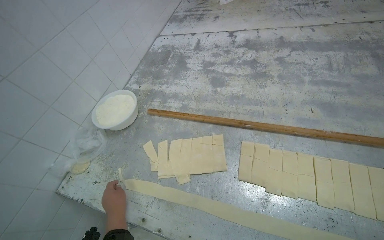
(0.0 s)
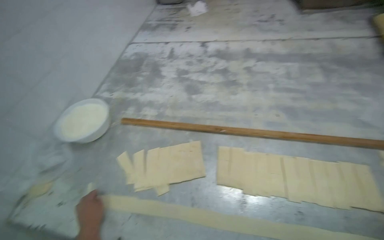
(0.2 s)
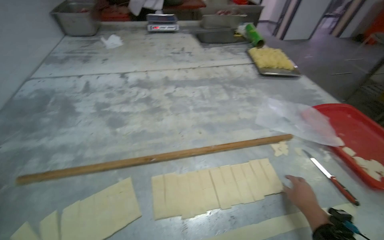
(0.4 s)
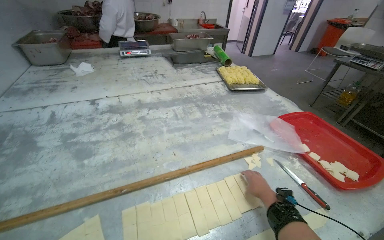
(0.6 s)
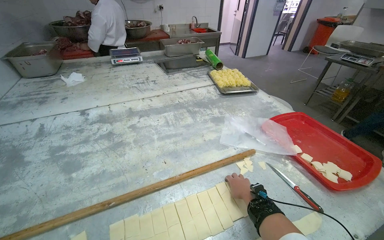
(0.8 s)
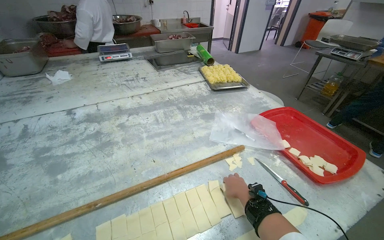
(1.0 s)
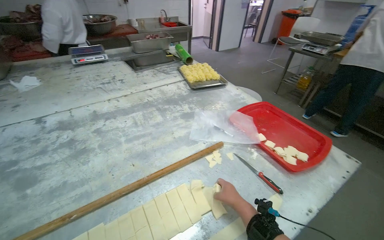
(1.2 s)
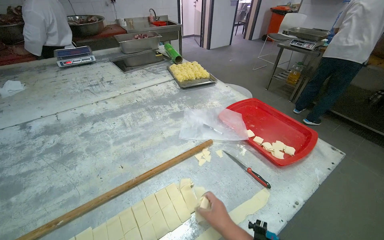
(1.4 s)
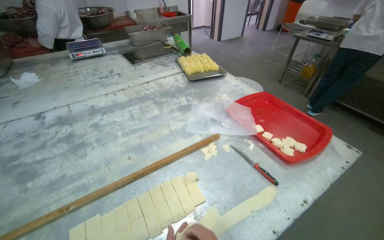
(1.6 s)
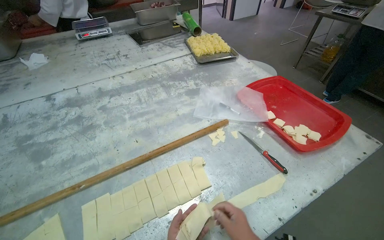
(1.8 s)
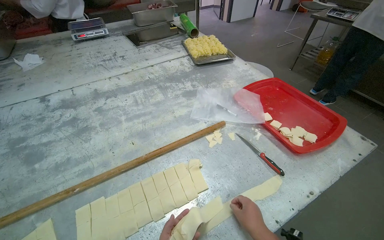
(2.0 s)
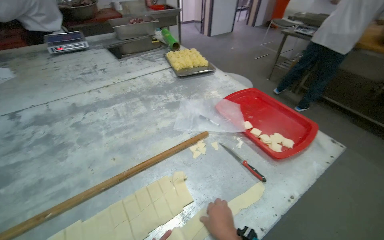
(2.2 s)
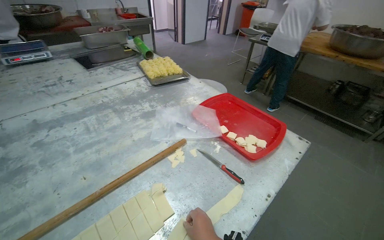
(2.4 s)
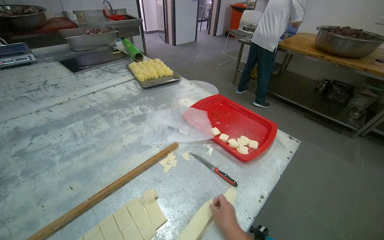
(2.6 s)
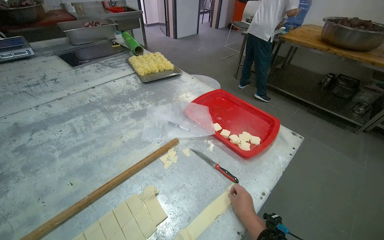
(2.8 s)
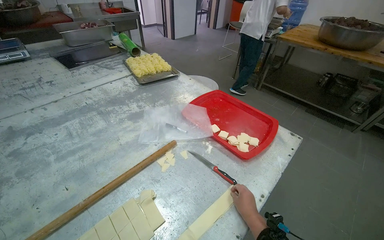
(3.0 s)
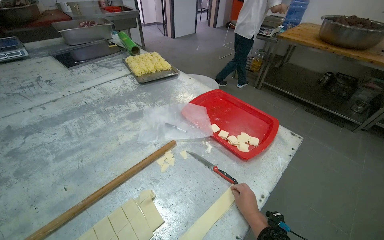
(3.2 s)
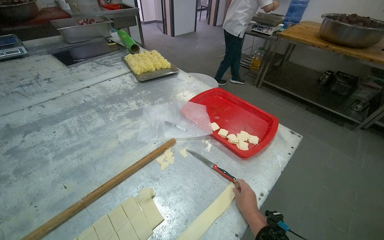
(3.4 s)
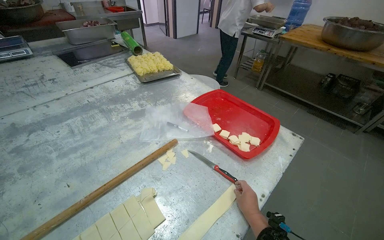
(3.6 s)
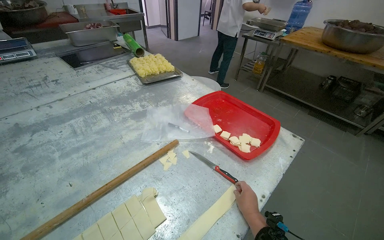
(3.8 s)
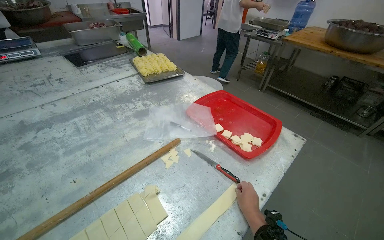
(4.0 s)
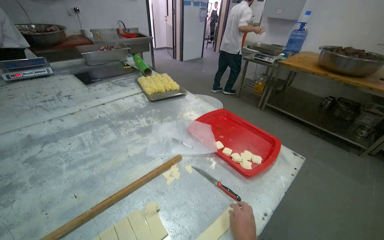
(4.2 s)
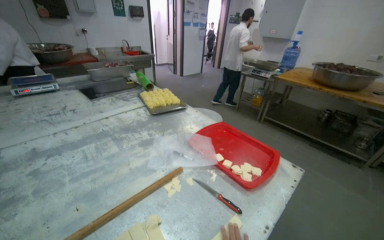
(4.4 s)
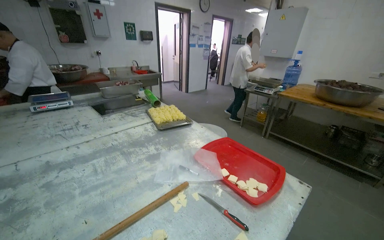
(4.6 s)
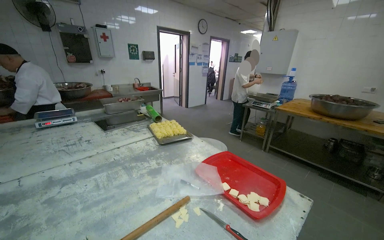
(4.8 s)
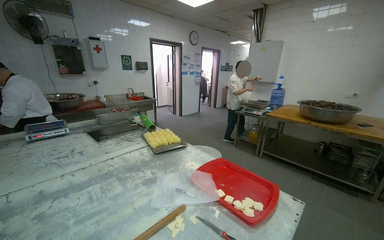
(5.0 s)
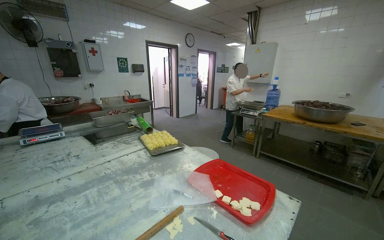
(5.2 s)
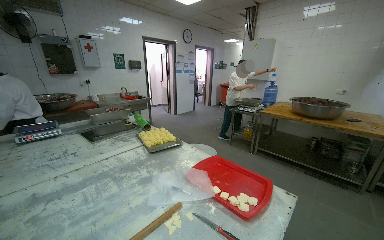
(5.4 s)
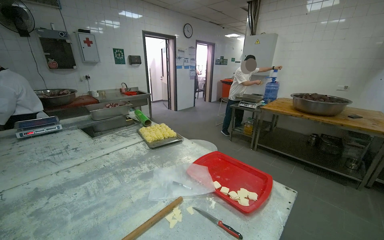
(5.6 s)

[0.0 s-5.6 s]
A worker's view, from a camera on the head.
Job: preparing food.
The whole recording: Cutting dough into strips. The worker uses a knife to cut a long strip of dough into smaller strips.
0.0 to 1.4 s: The head rotates approximately 55 degrees to the right. The view tilts roughly 15 degrees upward.
4.2 to 5.6 s: The camera pitches upward, by about 15 degrees.

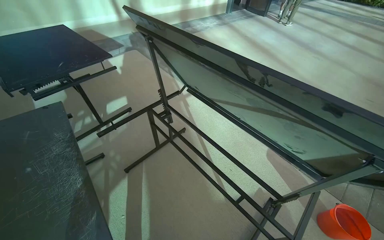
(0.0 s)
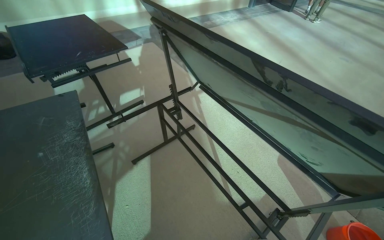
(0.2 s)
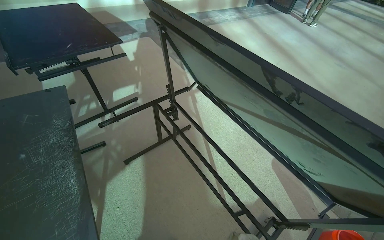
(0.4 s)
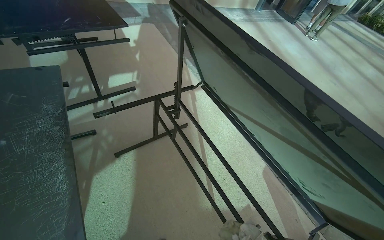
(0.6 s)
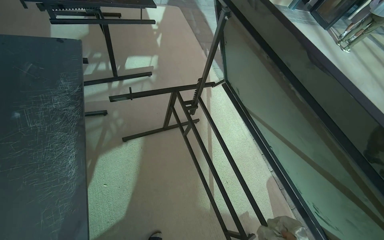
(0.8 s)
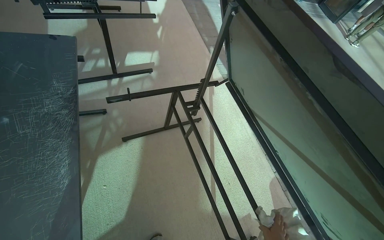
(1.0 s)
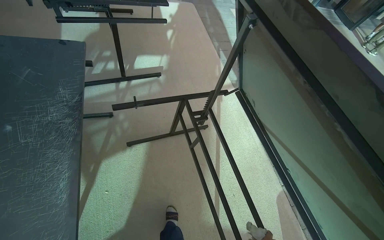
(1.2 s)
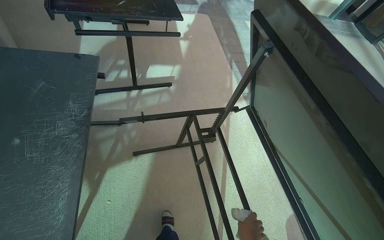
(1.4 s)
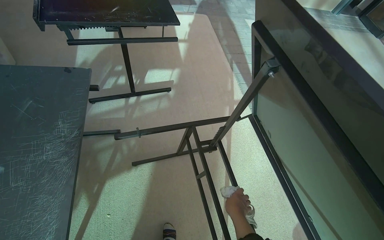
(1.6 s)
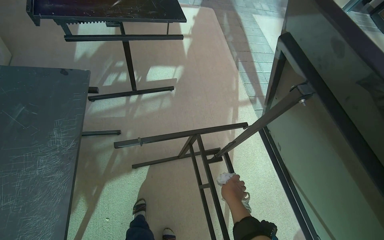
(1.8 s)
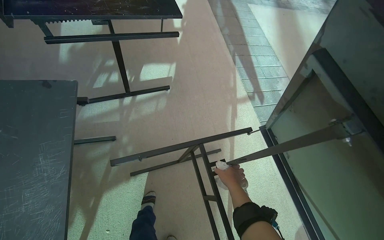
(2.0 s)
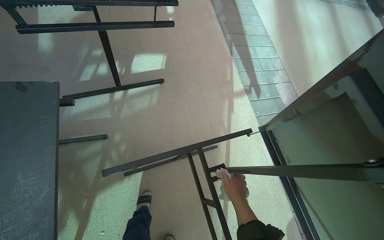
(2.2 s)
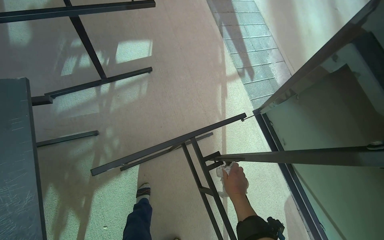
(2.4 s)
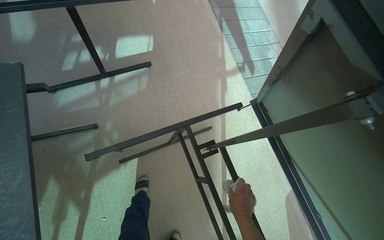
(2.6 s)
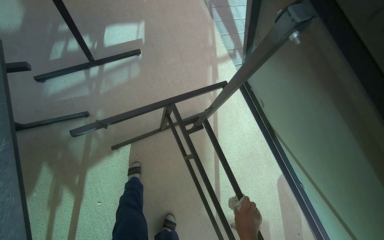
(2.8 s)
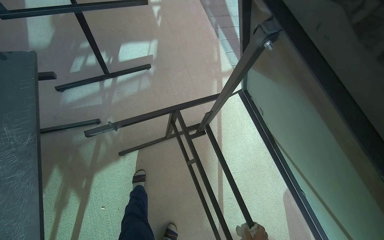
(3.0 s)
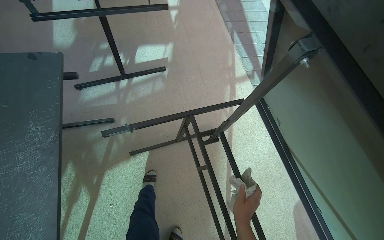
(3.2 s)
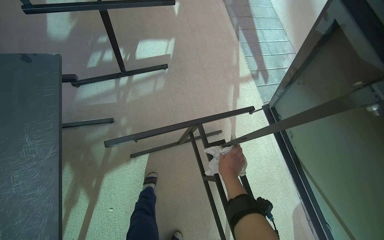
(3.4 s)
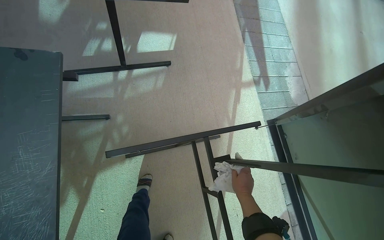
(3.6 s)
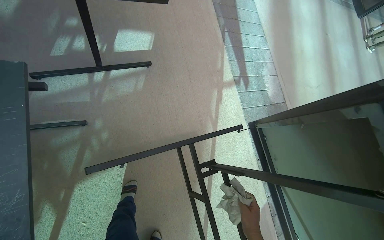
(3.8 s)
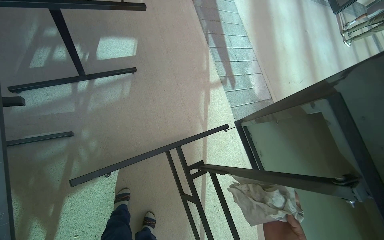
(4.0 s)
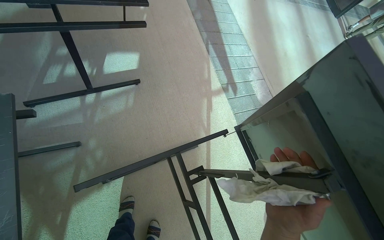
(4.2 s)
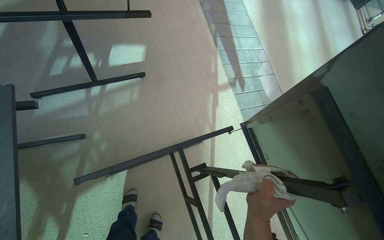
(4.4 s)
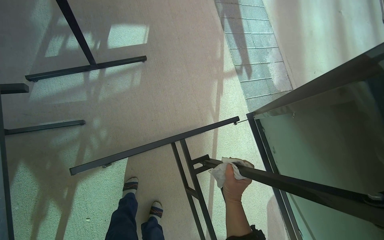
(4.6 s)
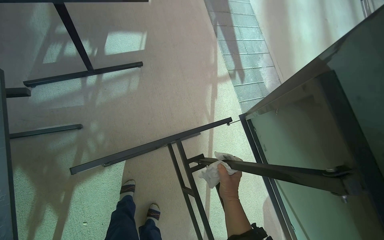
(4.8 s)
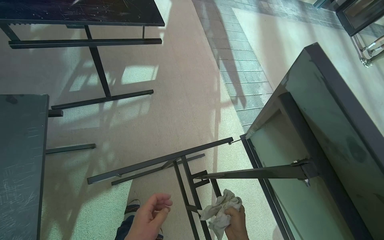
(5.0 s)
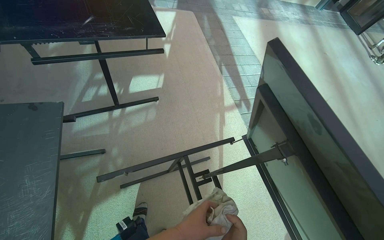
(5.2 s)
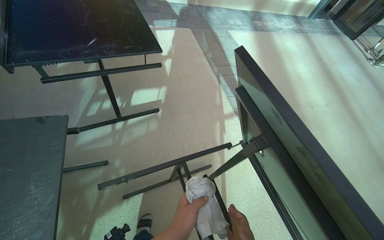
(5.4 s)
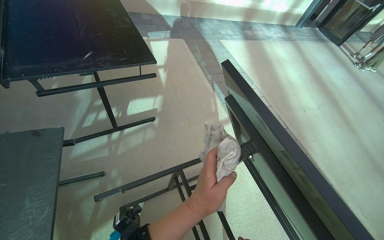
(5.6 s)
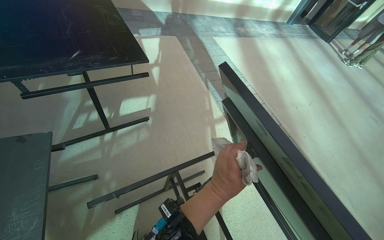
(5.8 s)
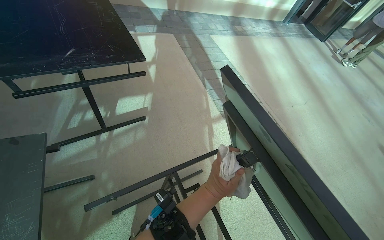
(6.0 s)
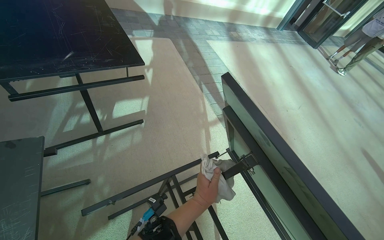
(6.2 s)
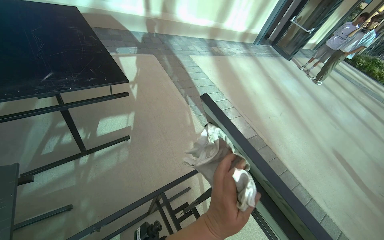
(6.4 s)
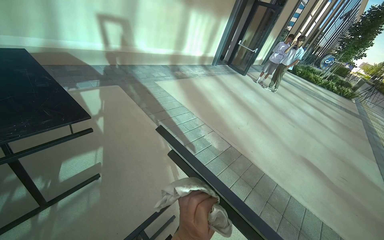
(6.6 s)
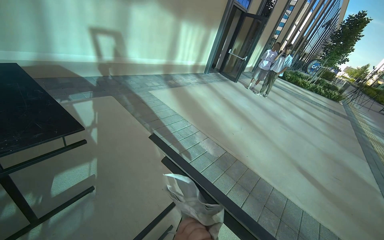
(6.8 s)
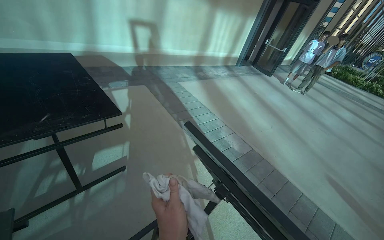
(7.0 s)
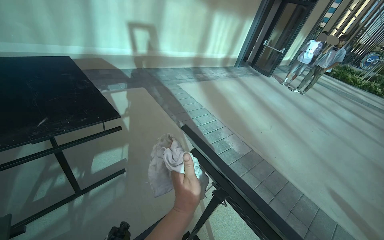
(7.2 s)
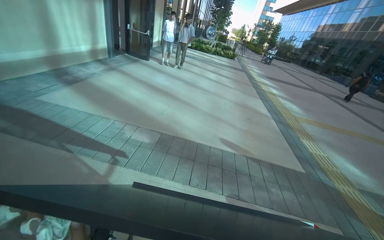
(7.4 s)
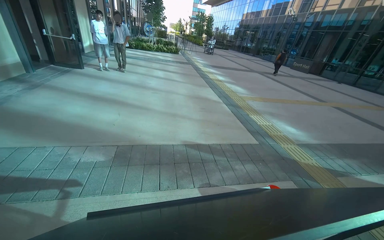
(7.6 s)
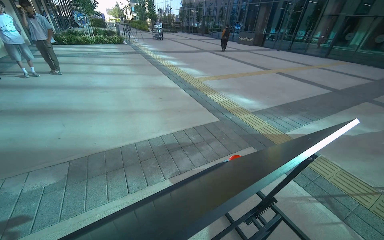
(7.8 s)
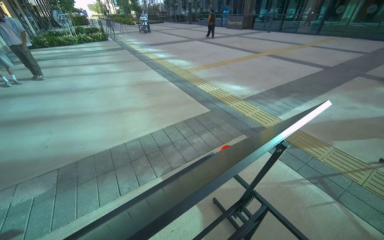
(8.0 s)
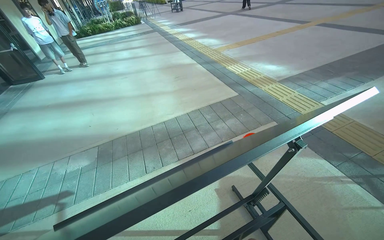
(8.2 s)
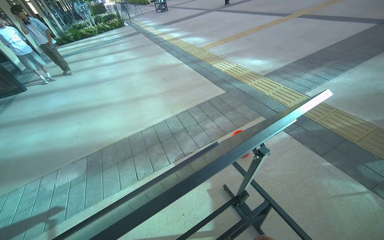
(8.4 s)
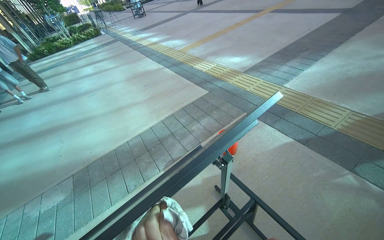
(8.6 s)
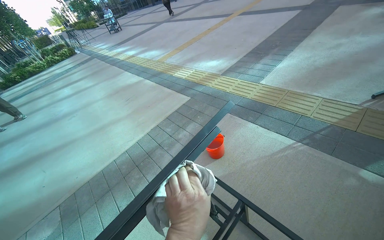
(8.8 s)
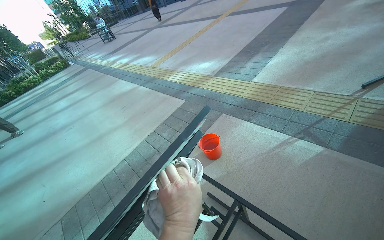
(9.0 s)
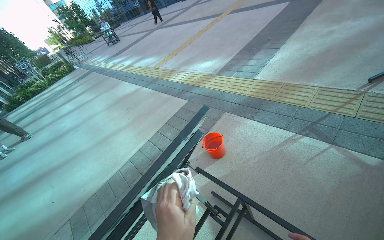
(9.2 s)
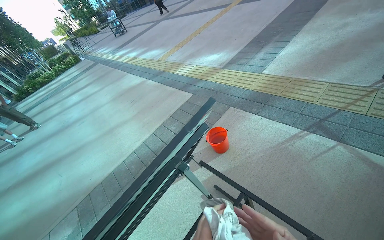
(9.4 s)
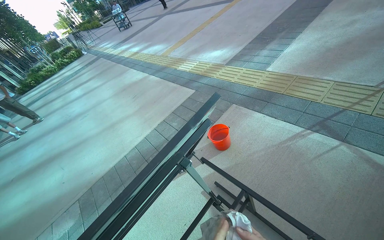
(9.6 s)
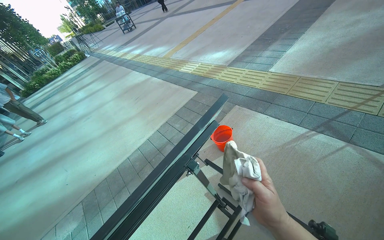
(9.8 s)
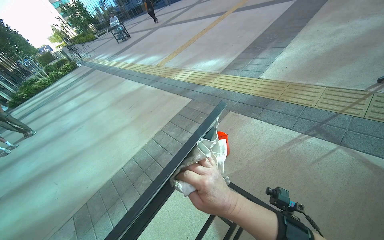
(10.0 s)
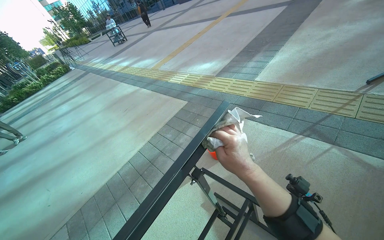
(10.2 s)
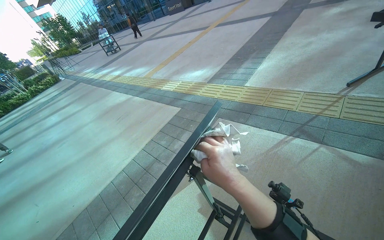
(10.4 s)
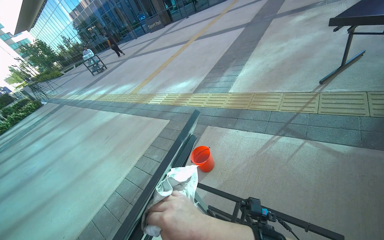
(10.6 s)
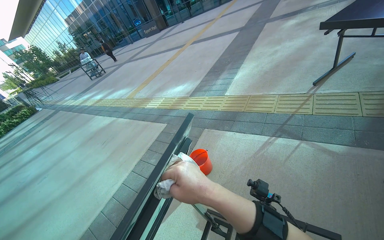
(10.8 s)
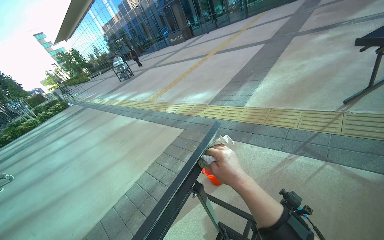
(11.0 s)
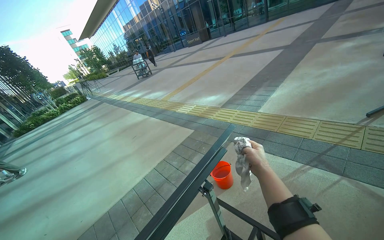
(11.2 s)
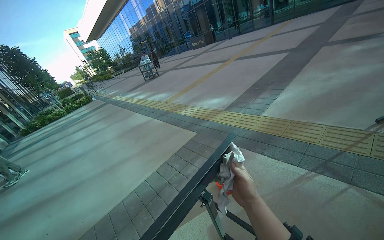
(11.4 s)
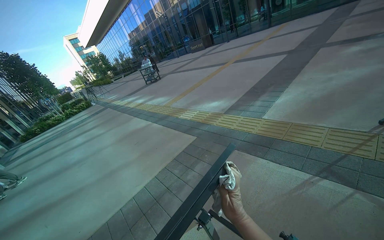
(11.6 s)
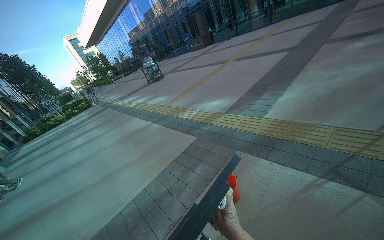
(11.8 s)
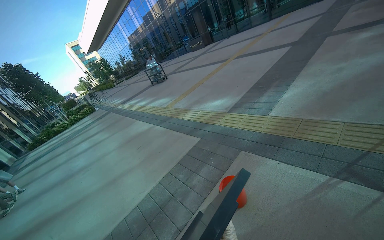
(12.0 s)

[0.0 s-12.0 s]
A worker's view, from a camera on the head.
Job: wiping surfaces.
The whole recording: Wiping underside of outdoor table. The worker wipes the frame and legs of an outdoor table with a white cloth.
0.0 to 1.6 s: The head travels approximately 50 cm. Everything in view rotates approximately 30 degrees clockwise.
4.4 to 6.0 s: The camera pitches upward, by some 15 degrees.
6.0 to 7.6 s: The head rotates about 75 degrees to the right.
7.6 to 9.0 s: The head travels about 70 cm. Everything in view rotates roughly 45 degrees counterclockwise.
10.4 to 12.0 s: The right hand travels farther from the camera and back again, roughly 10 cm each way.

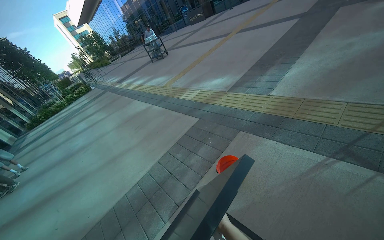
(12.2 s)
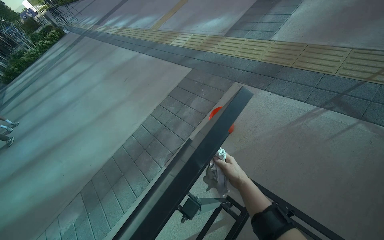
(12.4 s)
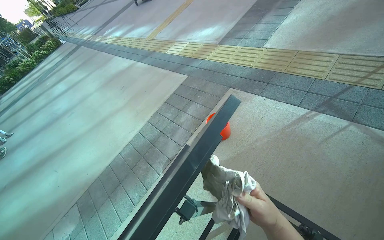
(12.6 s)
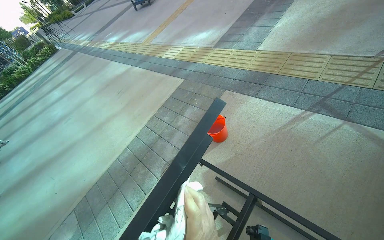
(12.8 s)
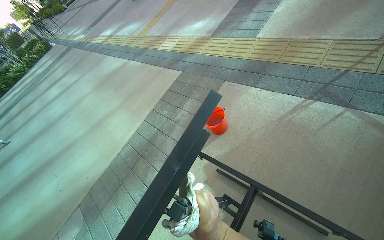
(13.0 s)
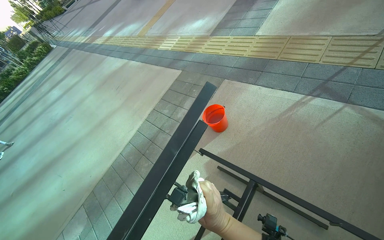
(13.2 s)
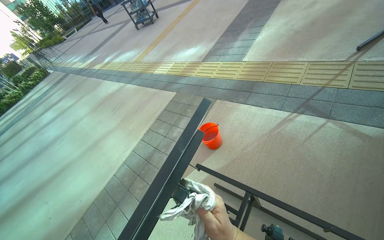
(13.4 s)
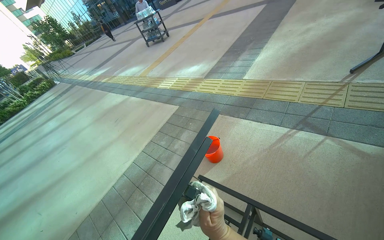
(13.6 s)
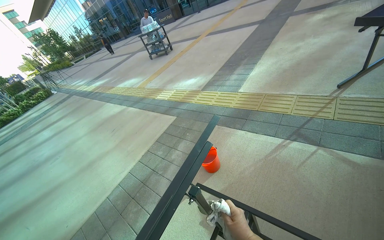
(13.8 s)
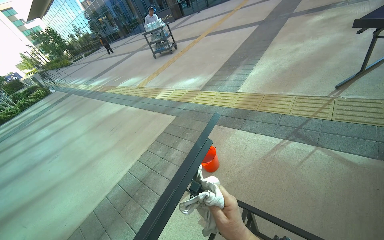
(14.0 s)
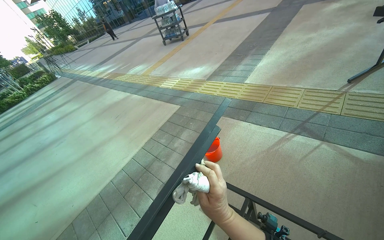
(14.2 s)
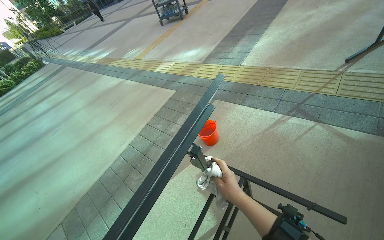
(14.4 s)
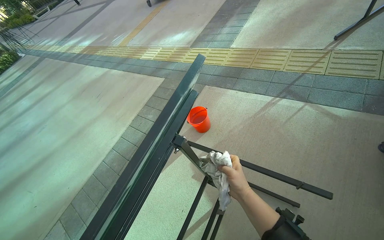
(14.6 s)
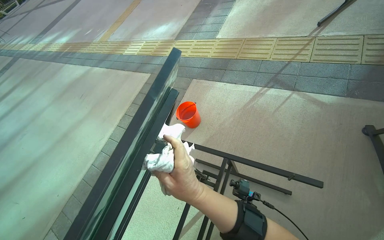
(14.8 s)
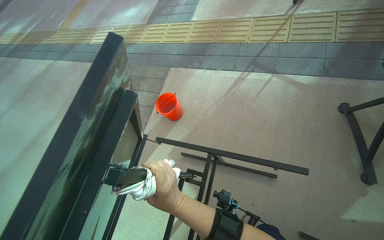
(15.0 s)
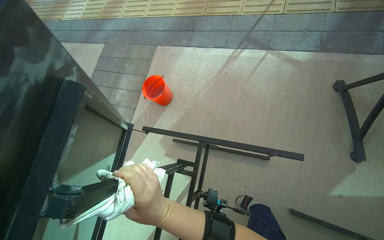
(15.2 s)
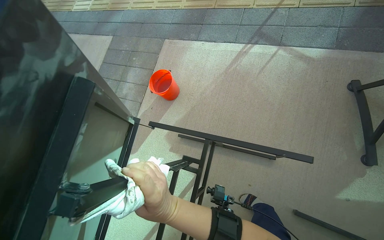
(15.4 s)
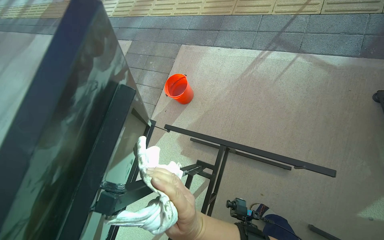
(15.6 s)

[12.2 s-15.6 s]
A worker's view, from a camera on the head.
Job: wiping surfaces.
The whole recording: Wiping underside of outdoor table. The worker wipes the frame and legs of an outdoor table with a white cloth.
13.8 to 15.6 s: The view tilts approximately 30 degrees downward.
